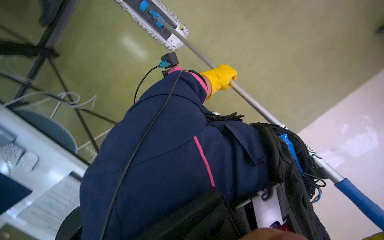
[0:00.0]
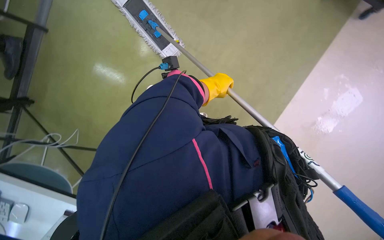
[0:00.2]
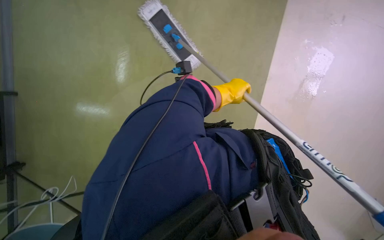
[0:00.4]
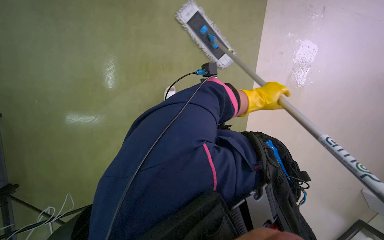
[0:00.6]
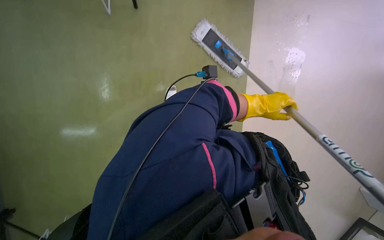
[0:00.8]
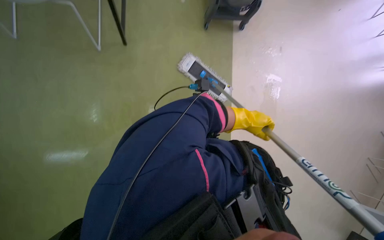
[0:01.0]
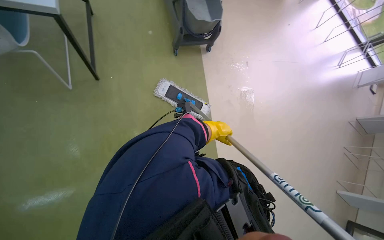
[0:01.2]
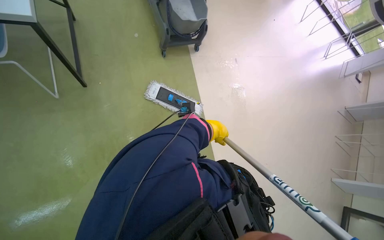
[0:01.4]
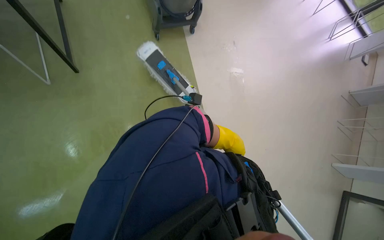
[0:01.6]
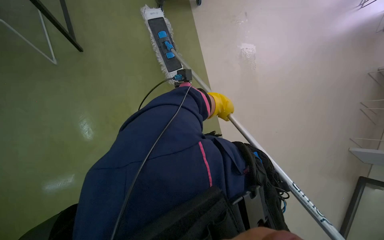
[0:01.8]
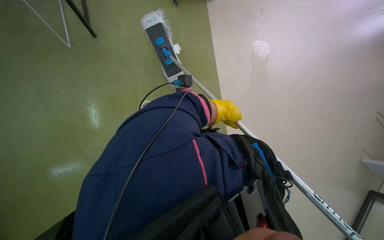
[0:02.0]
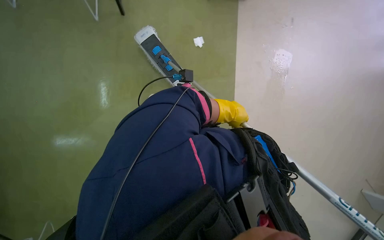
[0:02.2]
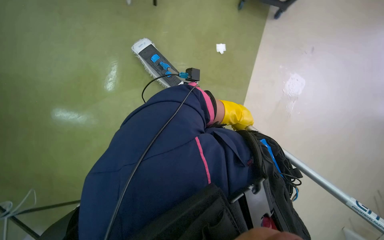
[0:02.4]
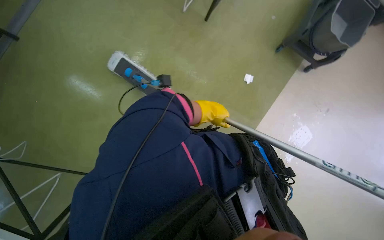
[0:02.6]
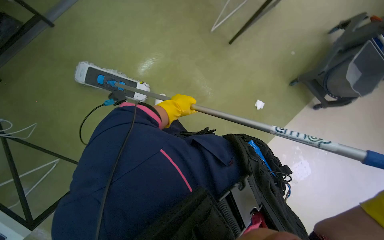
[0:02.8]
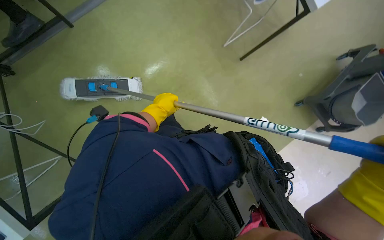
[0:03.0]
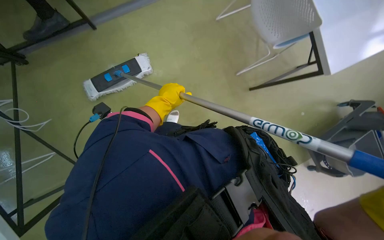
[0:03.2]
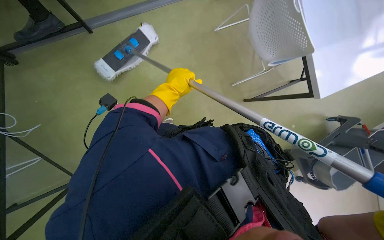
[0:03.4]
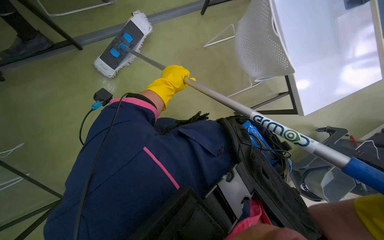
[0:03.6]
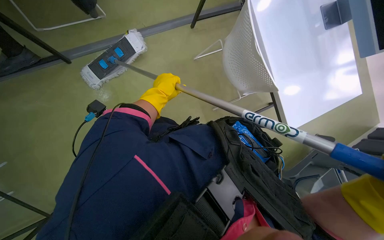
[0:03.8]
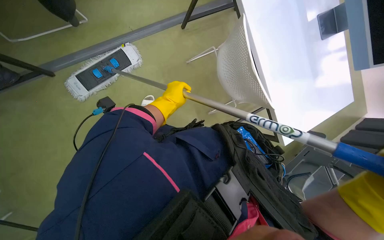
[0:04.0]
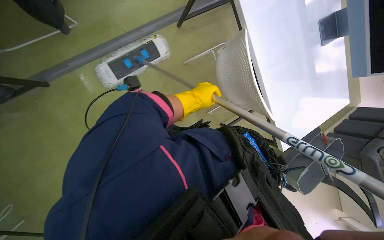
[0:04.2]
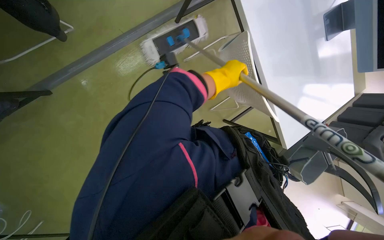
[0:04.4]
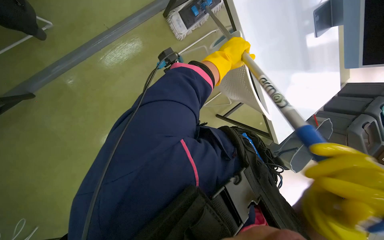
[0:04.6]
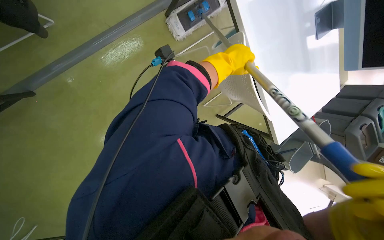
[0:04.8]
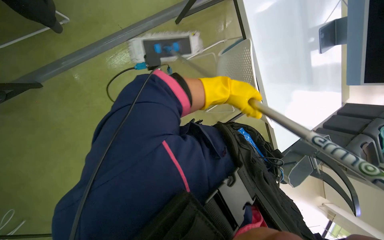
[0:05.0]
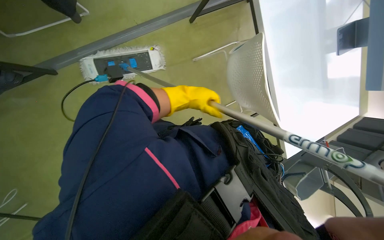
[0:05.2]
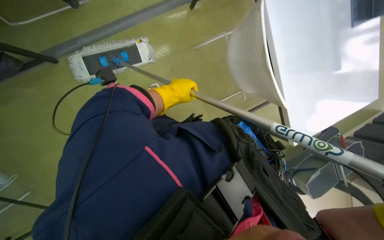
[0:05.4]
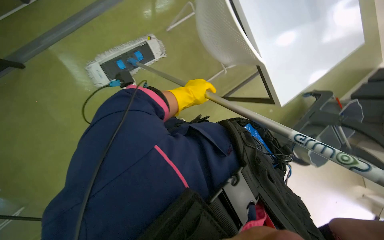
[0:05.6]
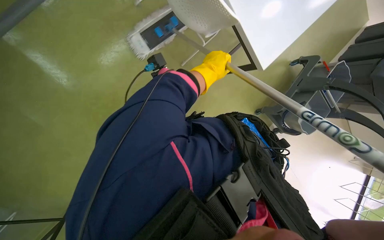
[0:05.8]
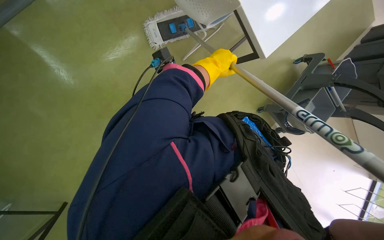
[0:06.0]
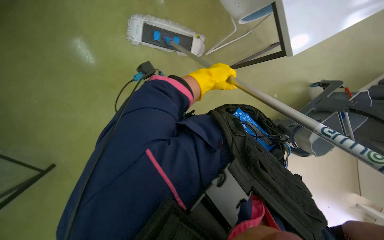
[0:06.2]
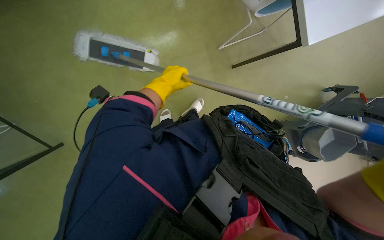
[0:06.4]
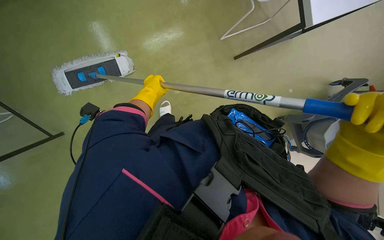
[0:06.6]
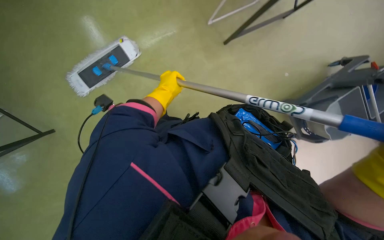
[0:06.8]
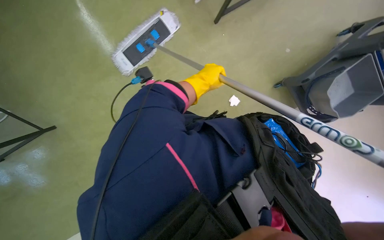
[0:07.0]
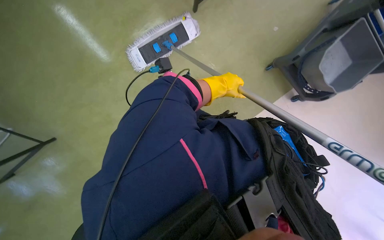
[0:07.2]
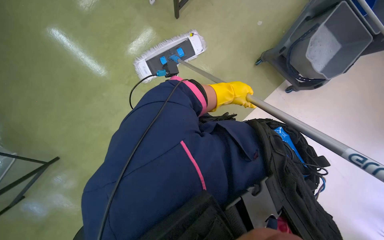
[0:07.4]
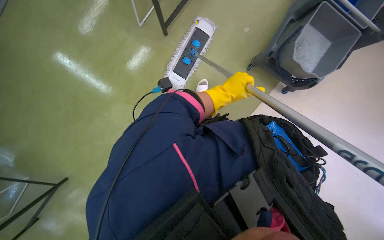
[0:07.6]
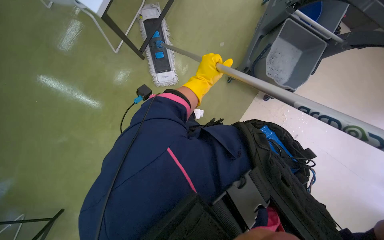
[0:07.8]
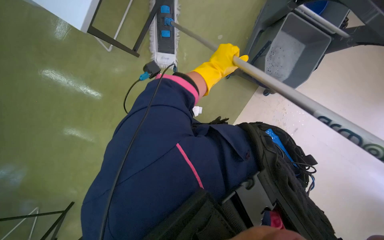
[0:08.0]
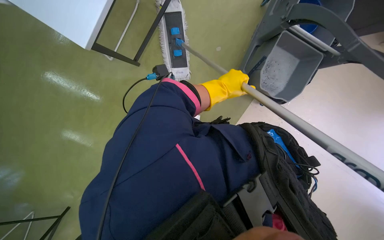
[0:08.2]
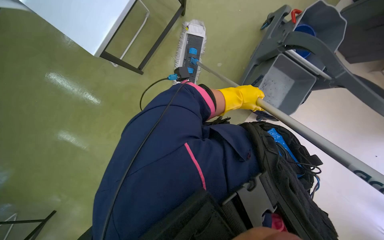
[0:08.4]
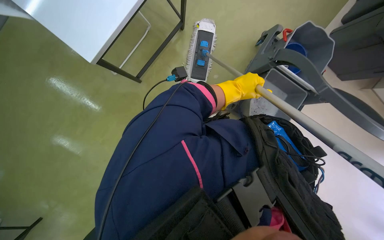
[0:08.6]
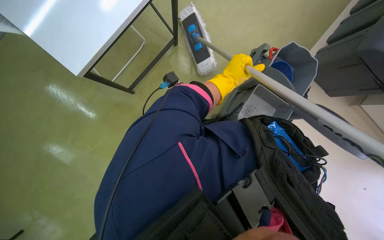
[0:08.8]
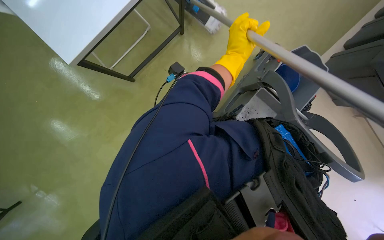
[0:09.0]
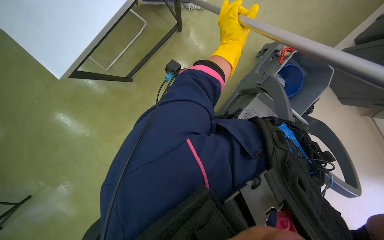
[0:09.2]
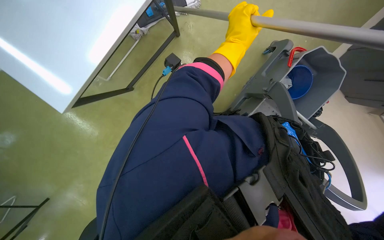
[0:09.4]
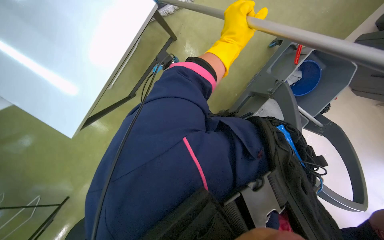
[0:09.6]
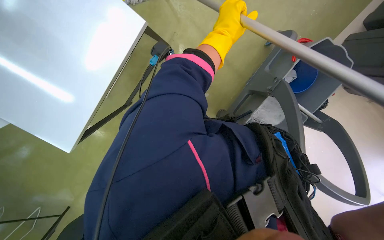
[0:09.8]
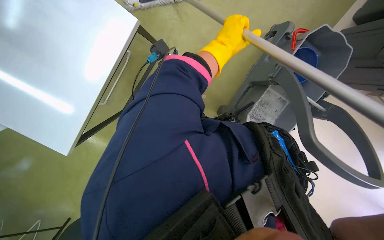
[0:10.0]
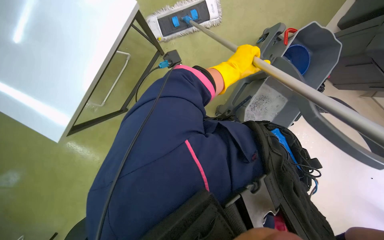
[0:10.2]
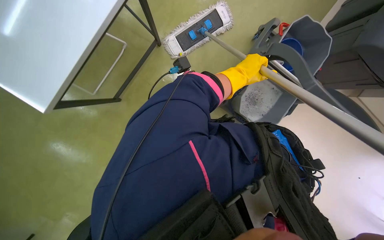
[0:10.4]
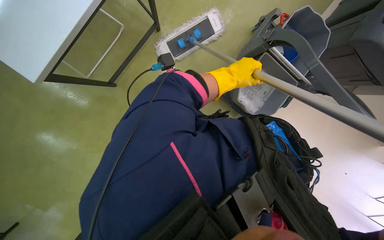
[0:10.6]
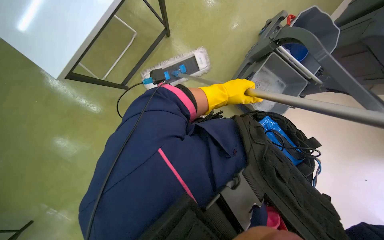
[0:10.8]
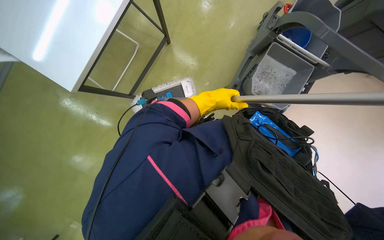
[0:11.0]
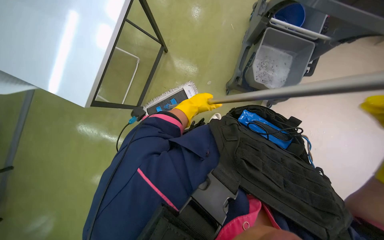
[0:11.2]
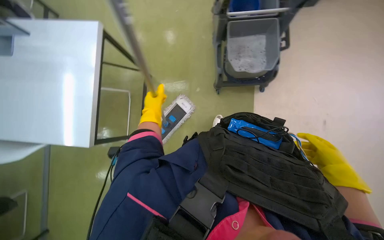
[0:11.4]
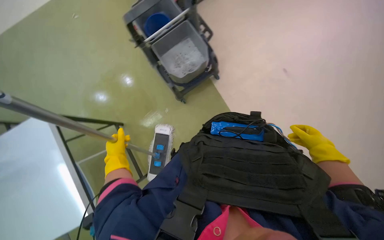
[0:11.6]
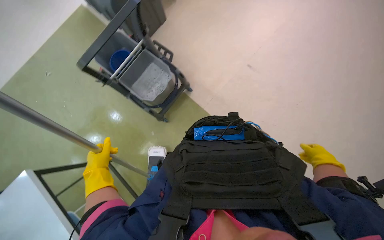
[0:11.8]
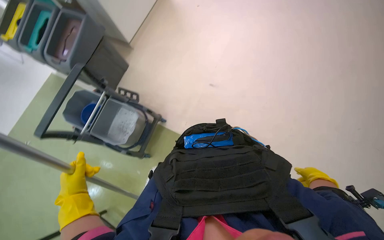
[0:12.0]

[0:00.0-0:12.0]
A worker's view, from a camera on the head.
Job: mopping floor.
The whole recording: Mopping office floor. The worker mops the office floor with a flat mop, periodically wringing it in a bucket.
0:00.0 to 0:01.6: The wearer looks some 15 degrees further upward. The left hand heads down the picture, covering about 10 cm, and reaches roughly 20 cm to the right, then returns.
0:01.6 to 0:03.0: The left hand goes approximately 40 cm to the left.
0:03.0 to 0:04.4: The left hand shifts approximately 25 cm to the right and up the picture.
0:04.4 to 0:06.0: The left hand goes to the left and returns, roughly 15 cm each way.
0:07.6 to 0:09.0: The left hand shifts roughly 30 cm up the picture and to the right.
0:10.4 to 0:12.0: The view tilts about 15 degrees upward. Everything in view rotates roughly 55 degrees counterclockwise.

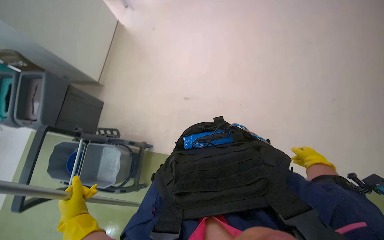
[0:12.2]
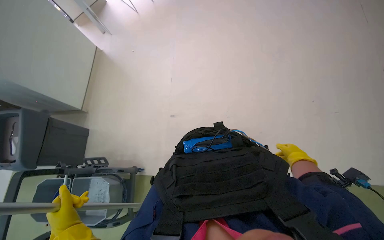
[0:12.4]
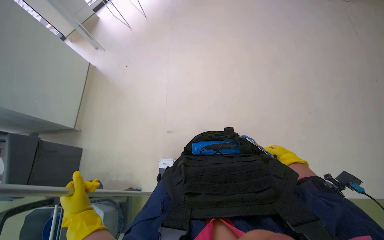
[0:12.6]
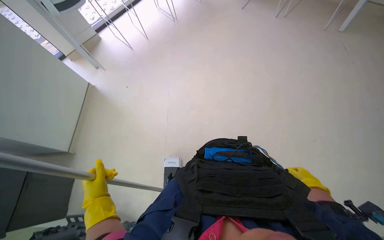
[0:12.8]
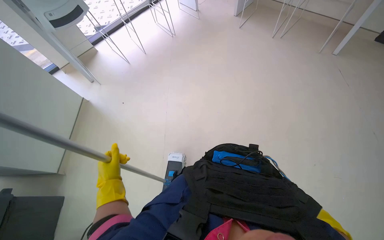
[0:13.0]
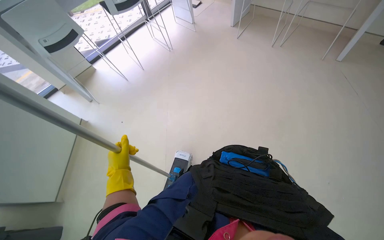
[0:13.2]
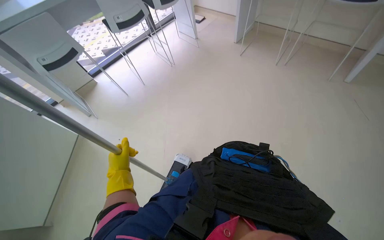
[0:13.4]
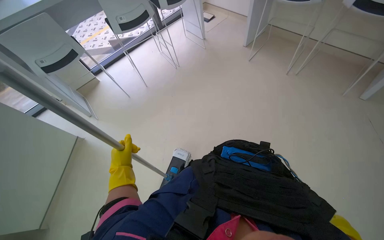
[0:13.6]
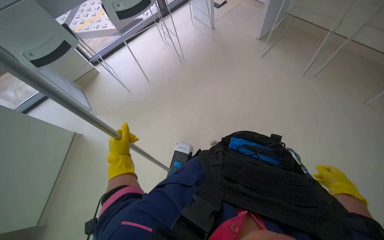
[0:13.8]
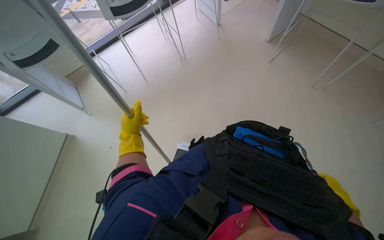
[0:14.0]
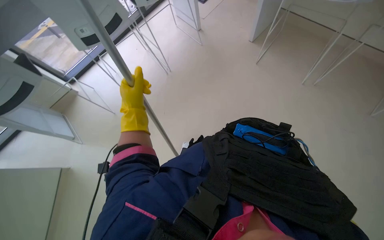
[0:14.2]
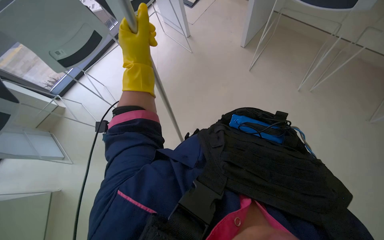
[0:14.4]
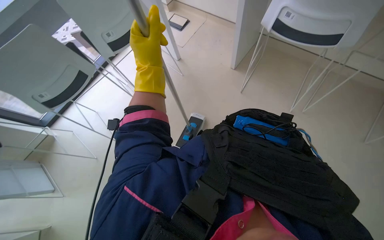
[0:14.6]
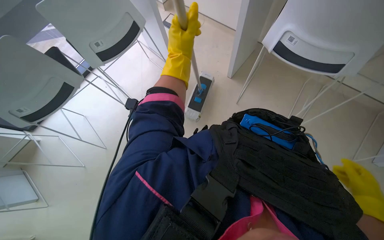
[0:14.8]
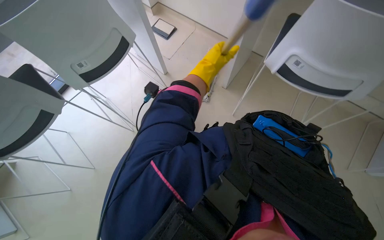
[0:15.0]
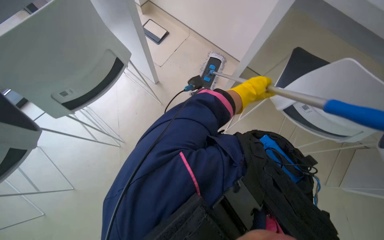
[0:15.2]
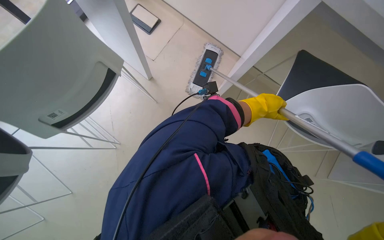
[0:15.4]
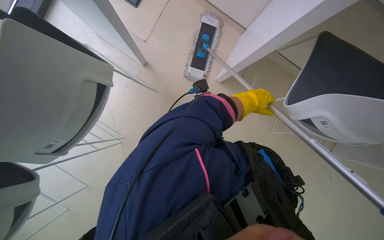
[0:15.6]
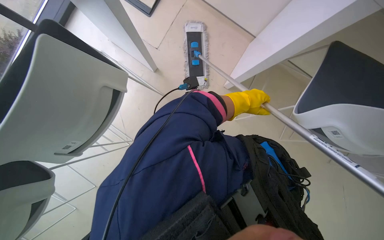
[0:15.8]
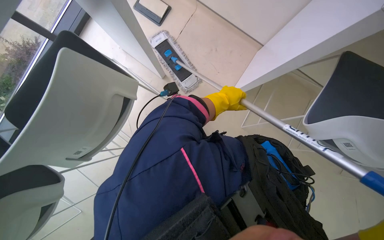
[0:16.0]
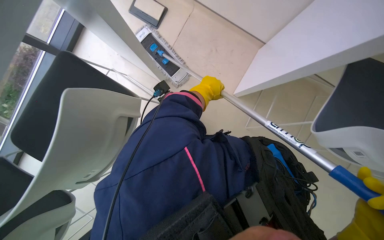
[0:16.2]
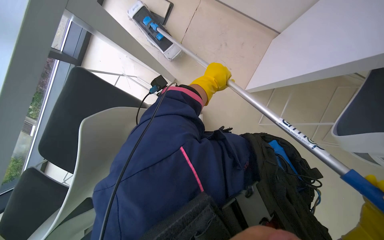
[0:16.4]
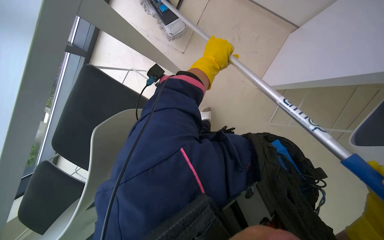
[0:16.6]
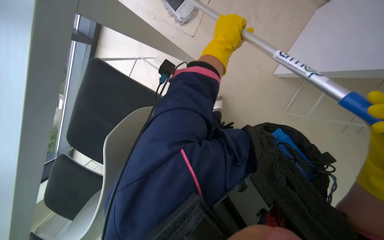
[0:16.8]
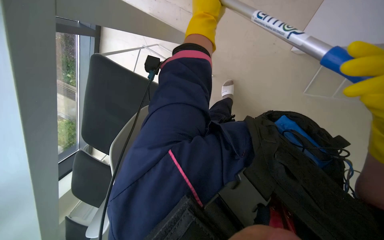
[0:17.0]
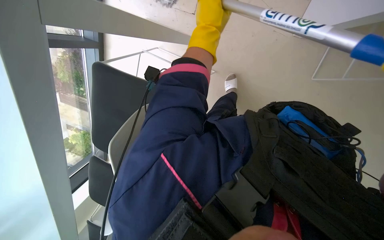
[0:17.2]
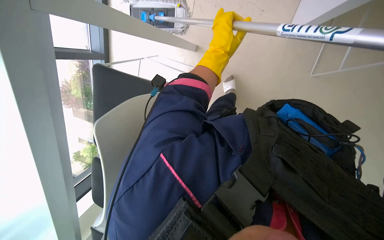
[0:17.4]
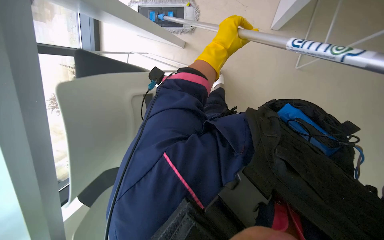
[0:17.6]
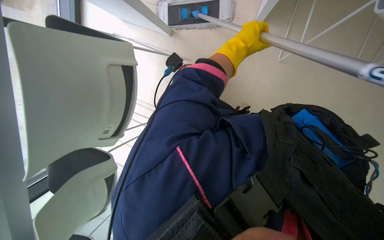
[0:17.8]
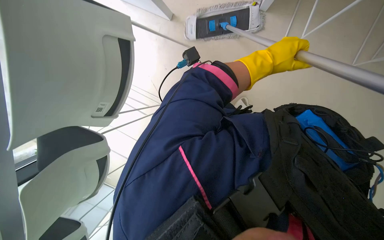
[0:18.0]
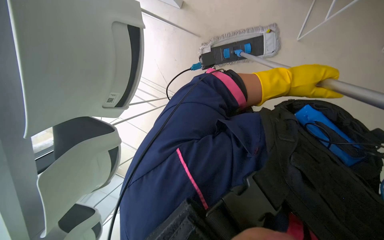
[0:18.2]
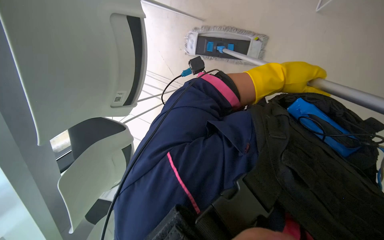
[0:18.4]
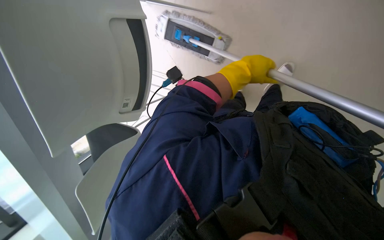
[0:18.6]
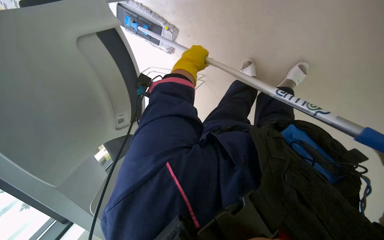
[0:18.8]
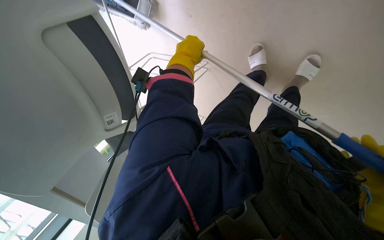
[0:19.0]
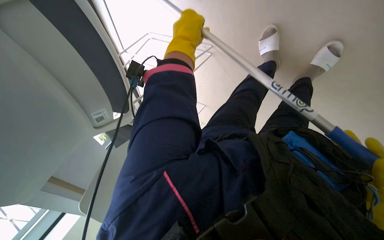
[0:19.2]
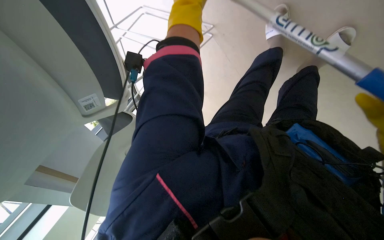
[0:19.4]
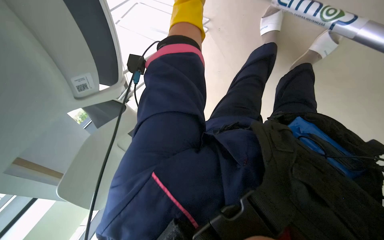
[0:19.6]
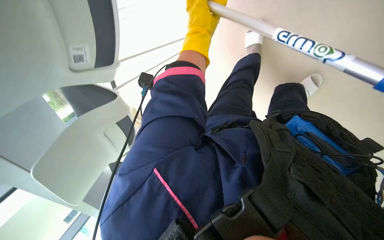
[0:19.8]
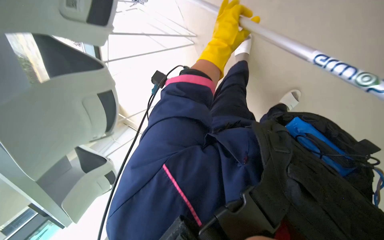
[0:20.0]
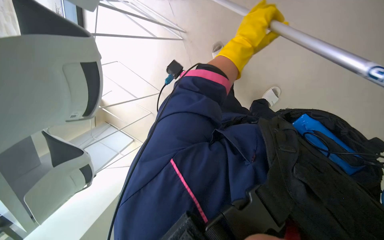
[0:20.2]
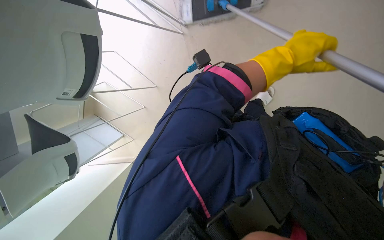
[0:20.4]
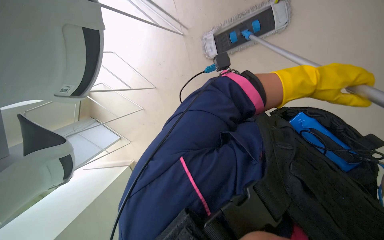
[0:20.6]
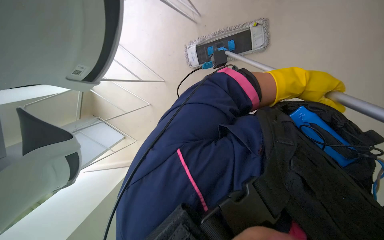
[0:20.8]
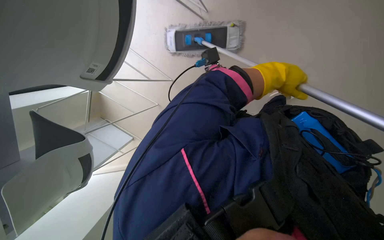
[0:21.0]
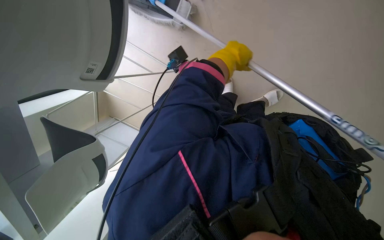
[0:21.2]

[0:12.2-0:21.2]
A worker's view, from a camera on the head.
Job: mopping floor.
The whole recording: Mopping office floor. The worker mops the office floor with a flat mop, periodically wringing it in a bucket.
0:12.2 to 0:13.8: The camera travels roughly 50 cm.
0:13.8 to 0:15.2: The left hand shifts about 50 cm to the right and up the picture.
0:15.2 to 0:16.6: The left hand goes approximately 30 cm to the left.
0:16.6 to 0:18.2: The left hand goes some 20 cm to the right.
0:18.2 to 0:19.8: The left hand heads to the left, covering about 35 cm.
0:19.8 to 0:21.2: The left hand goes to the right and returns, about 30 cm each way.
